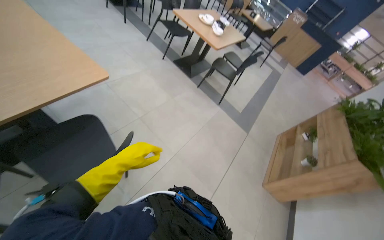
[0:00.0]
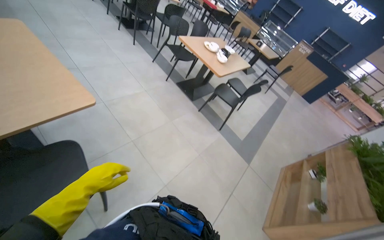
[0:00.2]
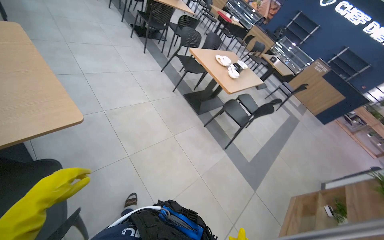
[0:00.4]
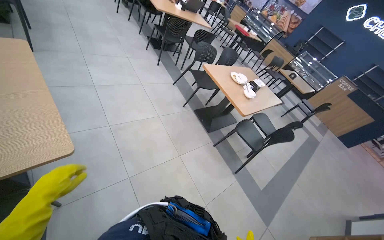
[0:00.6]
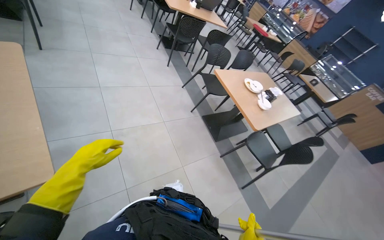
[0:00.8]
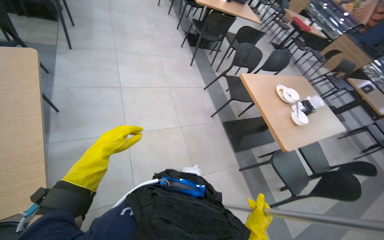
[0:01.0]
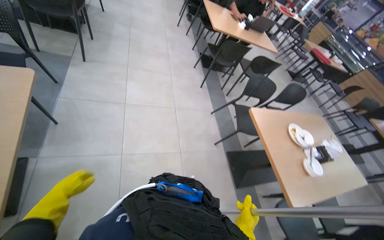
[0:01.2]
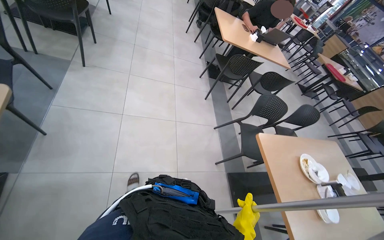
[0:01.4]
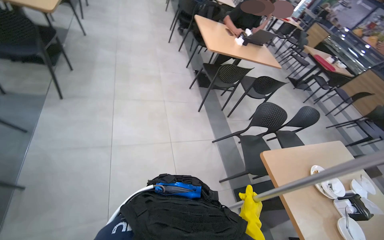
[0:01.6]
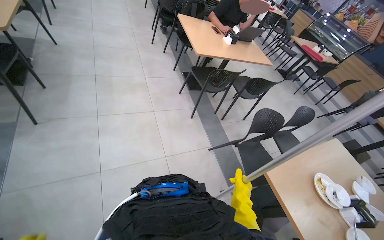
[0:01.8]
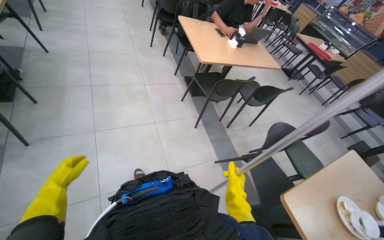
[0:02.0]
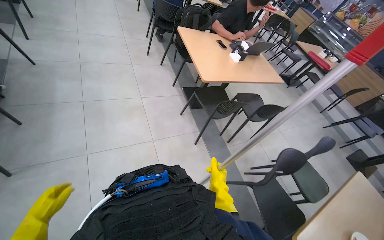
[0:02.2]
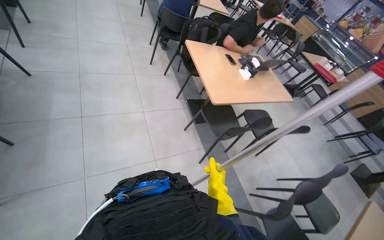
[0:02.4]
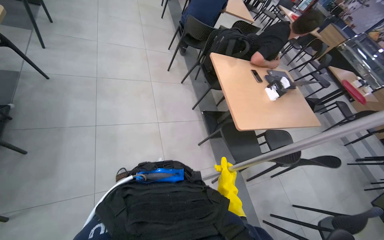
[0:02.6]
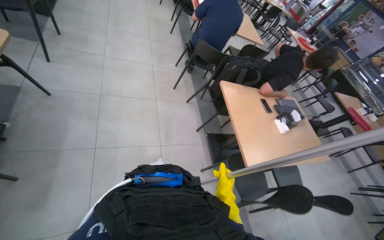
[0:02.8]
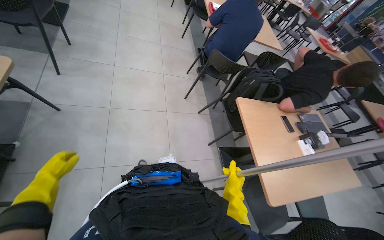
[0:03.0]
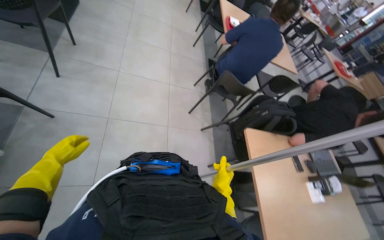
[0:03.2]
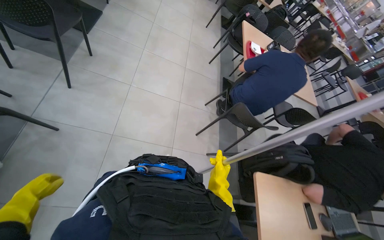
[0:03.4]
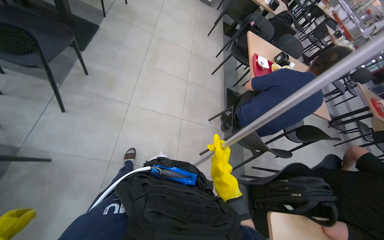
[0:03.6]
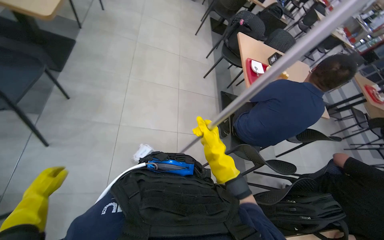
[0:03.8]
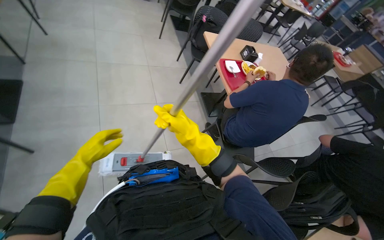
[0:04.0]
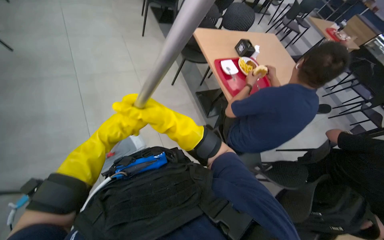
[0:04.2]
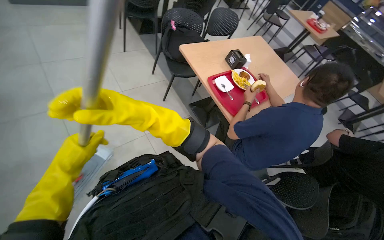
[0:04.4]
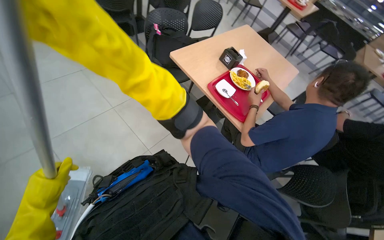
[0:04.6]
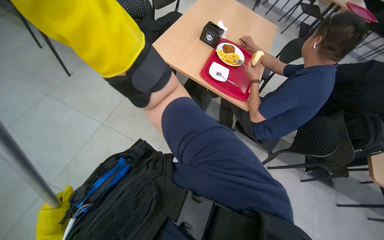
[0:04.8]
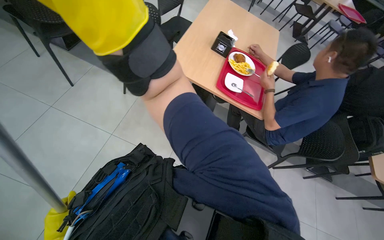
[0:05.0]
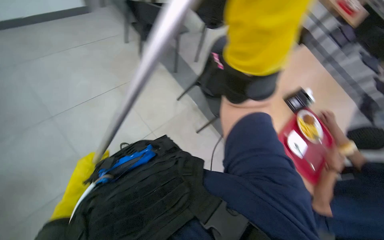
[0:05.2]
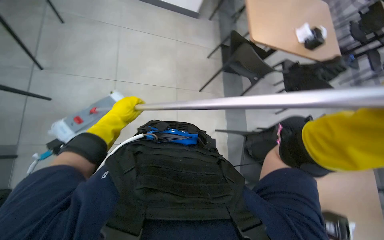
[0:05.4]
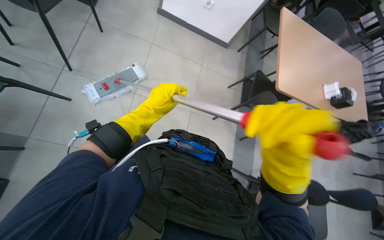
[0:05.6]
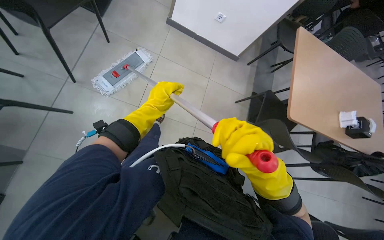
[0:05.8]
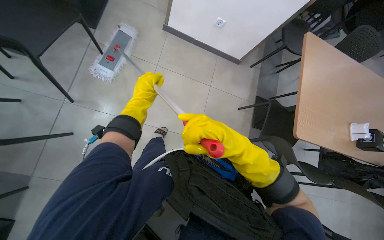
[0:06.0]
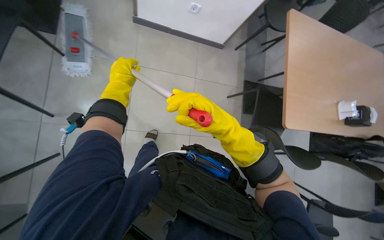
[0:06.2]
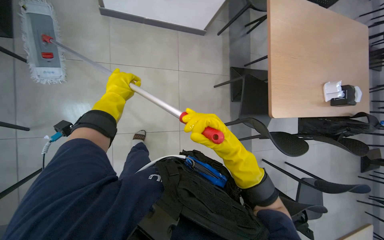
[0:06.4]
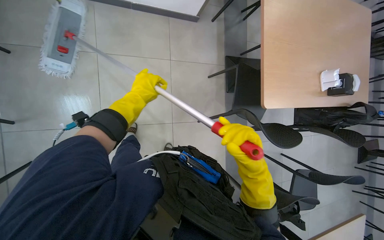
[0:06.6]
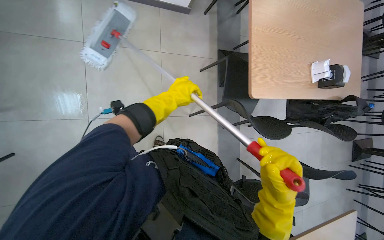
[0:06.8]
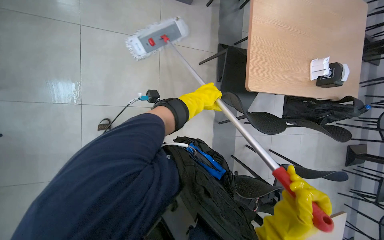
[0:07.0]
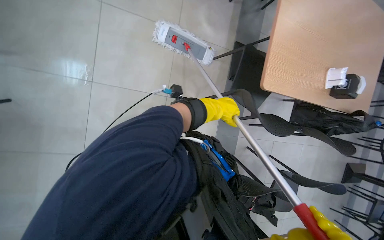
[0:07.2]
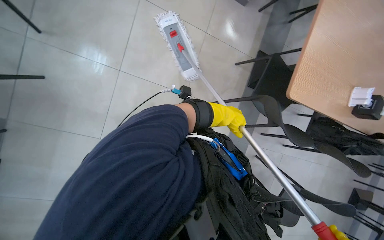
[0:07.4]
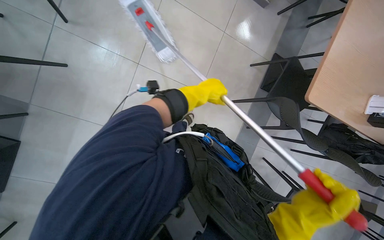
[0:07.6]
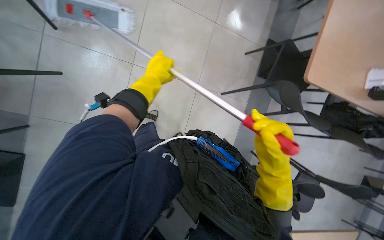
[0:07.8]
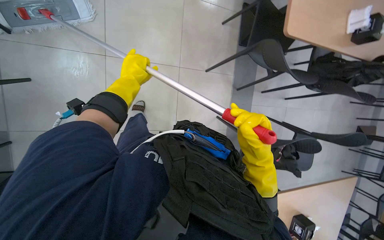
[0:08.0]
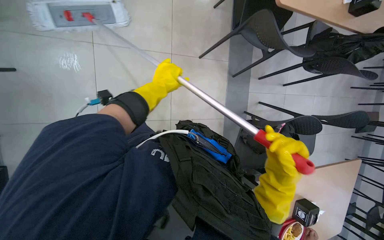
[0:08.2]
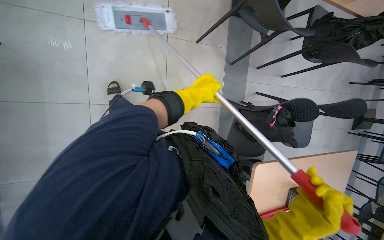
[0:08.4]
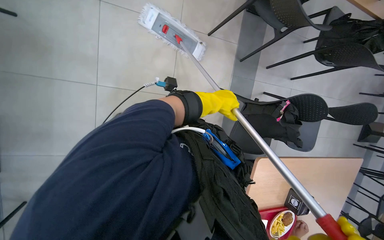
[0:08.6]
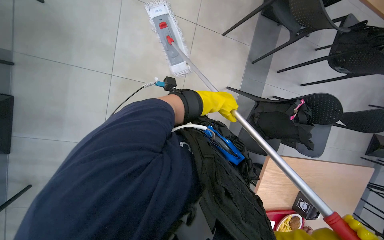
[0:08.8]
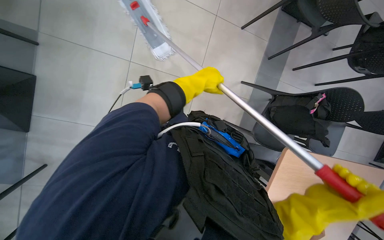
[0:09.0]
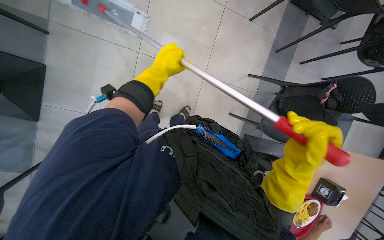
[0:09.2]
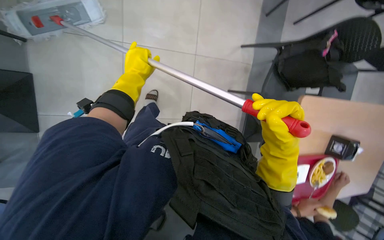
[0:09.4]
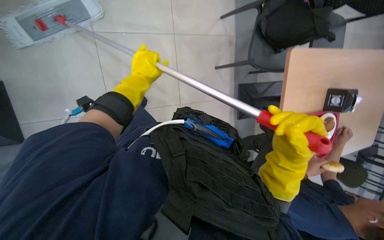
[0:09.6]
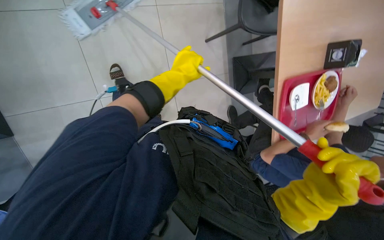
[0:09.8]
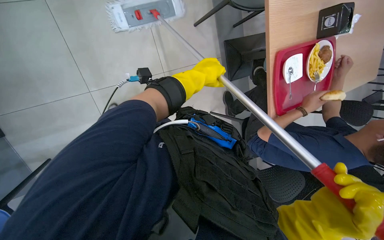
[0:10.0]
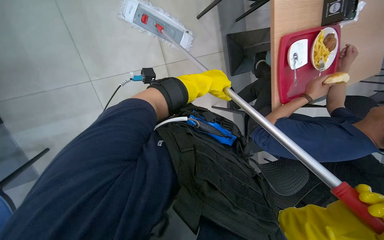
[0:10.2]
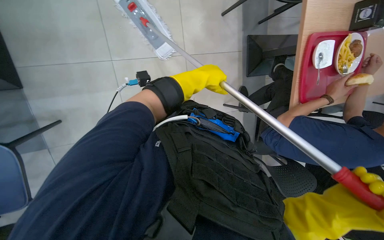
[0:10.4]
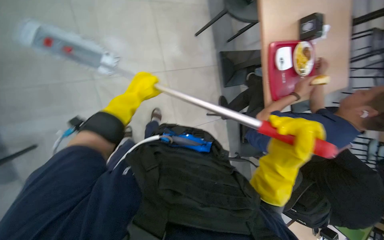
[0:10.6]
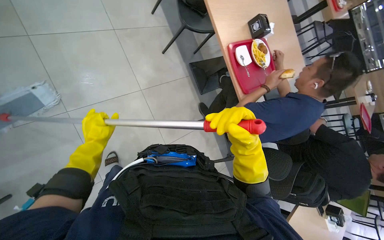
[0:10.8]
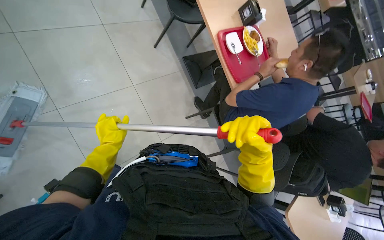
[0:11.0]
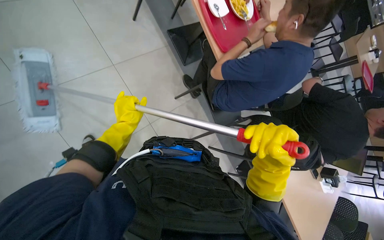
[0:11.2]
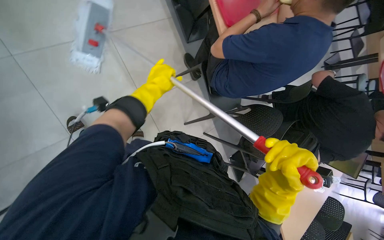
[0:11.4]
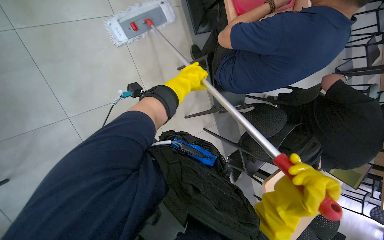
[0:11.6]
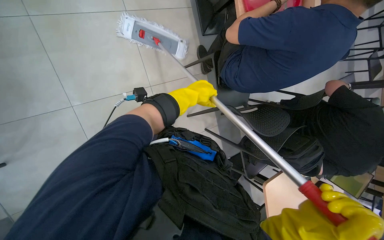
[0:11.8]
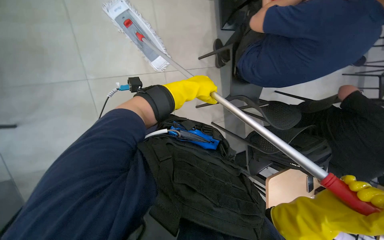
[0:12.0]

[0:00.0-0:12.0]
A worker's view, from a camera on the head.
Job: preparing cleaning supplies.
The whole recording: Changing mop head. The worker removes the dirty mop head, places it in the bucket, and attaches a clean mop head to the mop handle.
0.0 to 1.6 s: The wearer moves about 1.5 m. The head turns to the left by about 35 degrees. The view tips upward by some 15 degrees.
1.6 to 3.0 s: The head travels roughly 1.5 m.
3.0 to 4.4 s: The camera travels some 1.5 m.
4.4 to 6.0 s: The head travels some 80 cm.
6.0 to 7.6 s: The wearer looks some 15 degrees further downward. The left hand heads to the right, covering some 20 cm.
7.6 to 9.0 s: The camera travels approximately 50 cm.
9.0 to 10.4 s: The camera is carried about 50 cm. The scene turns about 30 degrees counterclockwise in the picture.
10.4 to 12.0 s: The head travels roughly 50 cm.

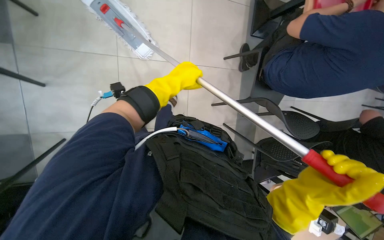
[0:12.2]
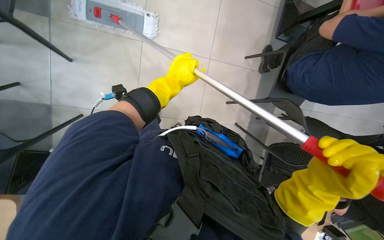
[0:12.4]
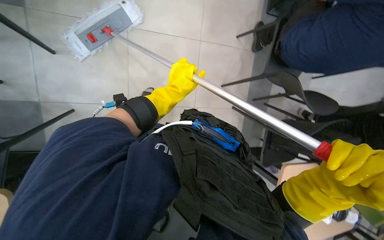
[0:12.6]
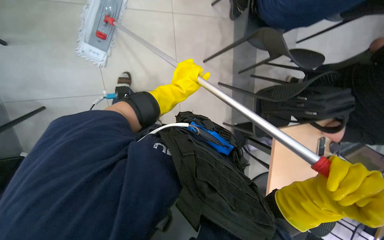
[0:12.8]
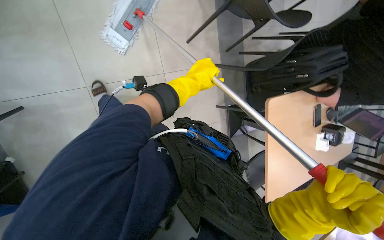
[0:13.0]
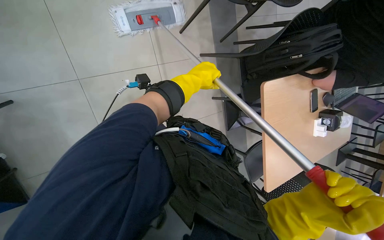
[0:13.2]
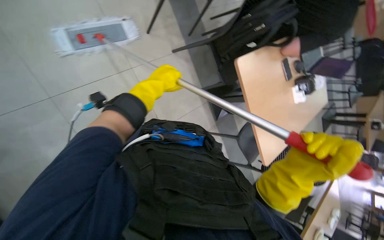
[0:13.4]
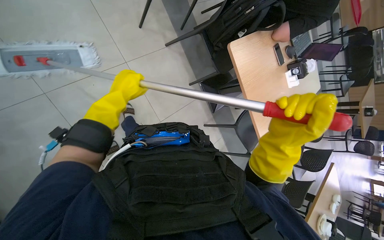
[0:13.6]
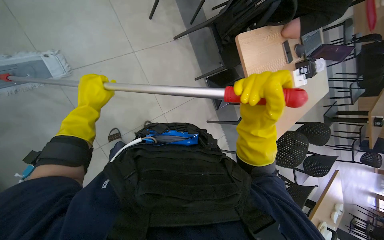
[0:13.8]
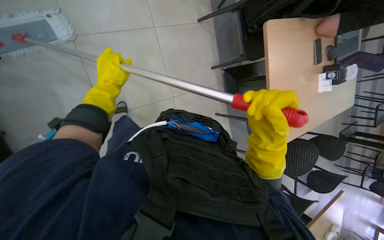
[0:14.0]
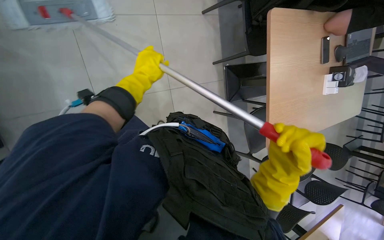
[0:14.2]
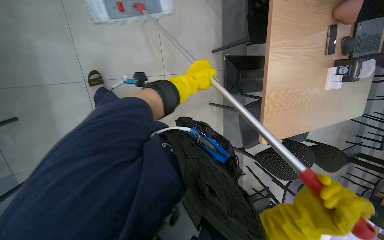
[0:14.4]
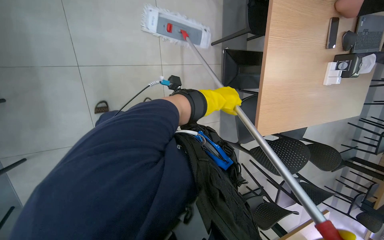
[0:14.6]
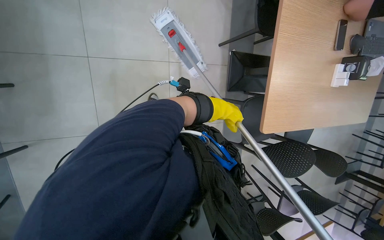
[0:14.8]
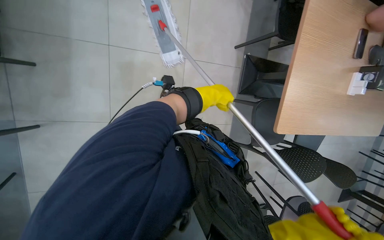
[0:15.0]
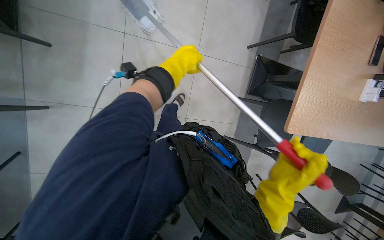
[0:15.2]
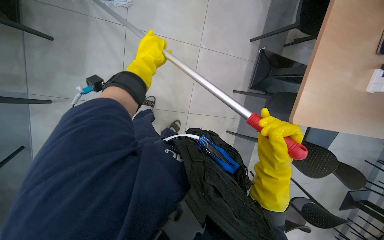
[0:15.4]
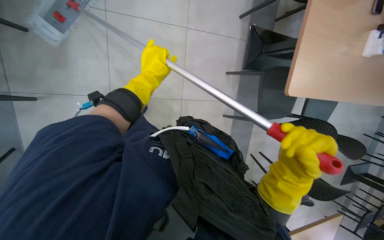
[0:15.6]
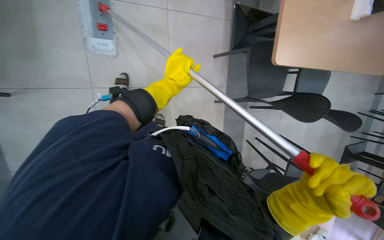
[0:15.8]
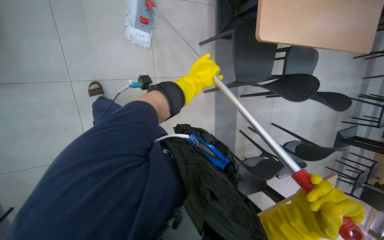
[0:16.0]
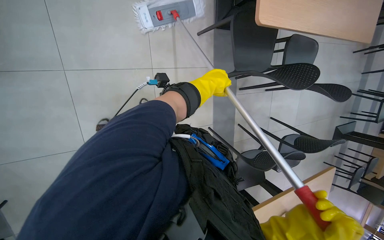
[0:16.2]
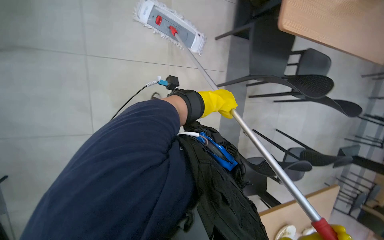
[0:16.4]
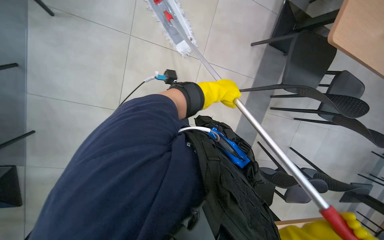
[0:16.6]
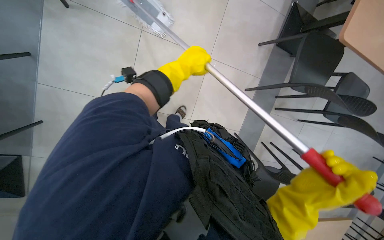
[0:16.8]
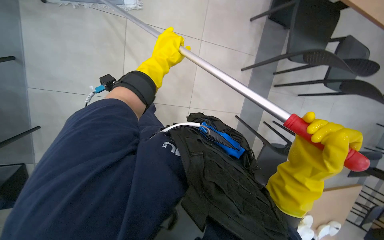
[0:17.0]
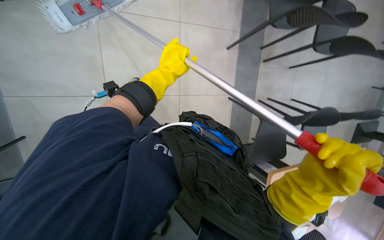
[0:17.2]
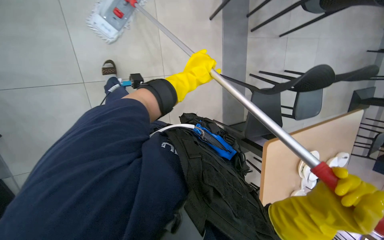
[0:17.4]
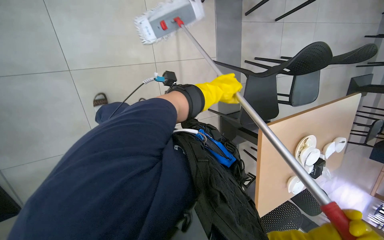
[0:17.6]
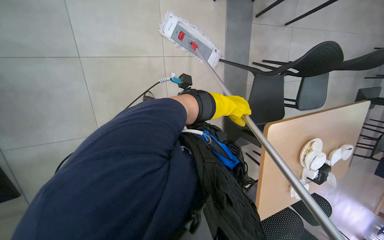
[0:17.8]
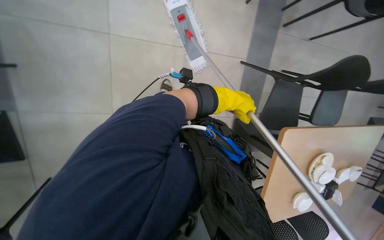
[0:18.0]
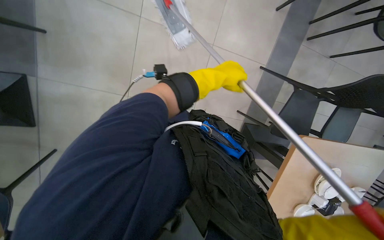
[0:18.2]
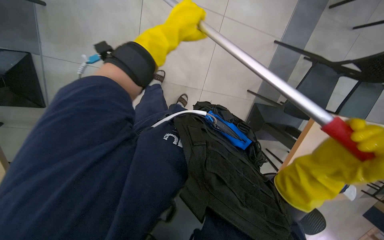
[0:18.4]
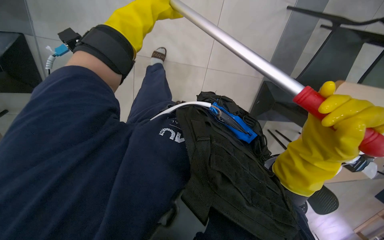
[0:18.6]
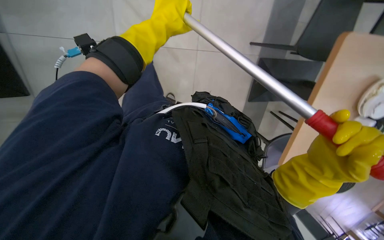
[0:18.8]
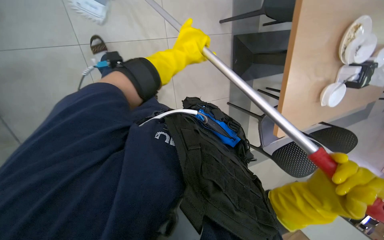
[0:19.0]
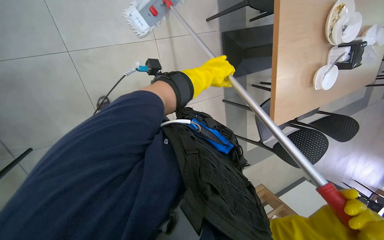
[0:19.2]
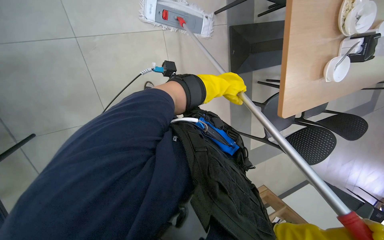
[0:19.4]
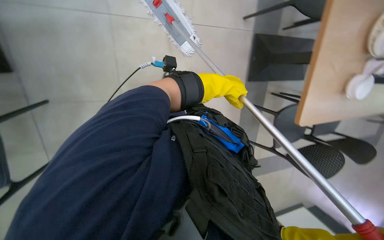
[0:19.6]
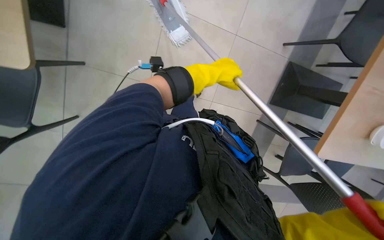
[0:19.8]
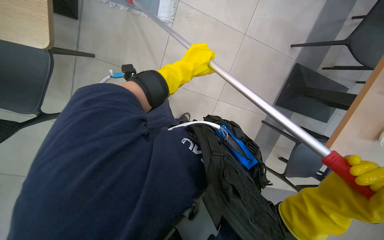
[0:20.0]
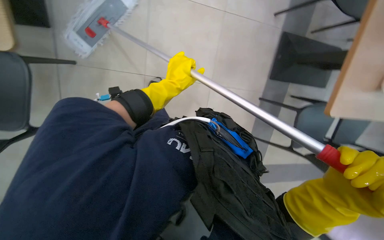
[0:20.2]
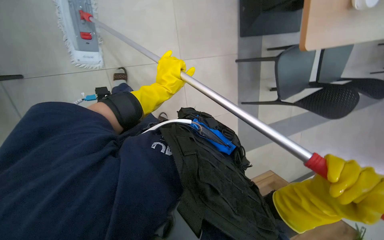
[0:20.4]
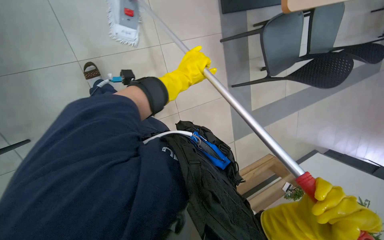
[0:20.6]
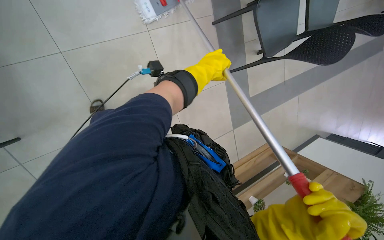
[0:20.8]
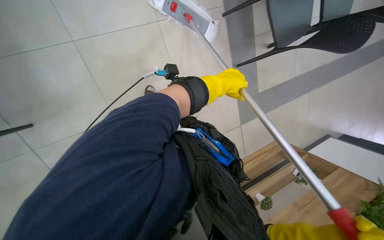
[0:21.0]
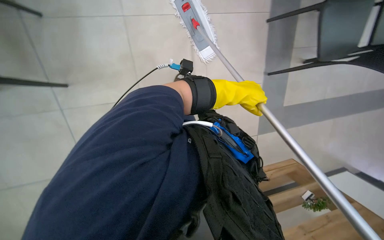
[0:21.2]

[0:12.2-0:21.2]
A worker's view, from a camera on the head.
Job: preparing cleaning supplies.
The whole recording: Changing mop head. The worker removes the dirty mop head, places it in the bucket, and attaches a clean mop head to the mop handle.
12.2 to 13.8 s: The left hand shifts roughly 30 cm to the left and down the picture.
13.8 to 15.2 s: The camera is carried approximately 50 cm. Everything in view rotates roughly 35 degrees clockwise.
15.2 to 16.6 s: The left hand moves down the picture, roughly 35 cm.
16.6 to 18.2 s: The left hand travels to the left and back again, some 20 cm each way.
19.8 to 21.2 s: The left hand heads down the picture, covering about 15 cm, and travels to the left and back again, some 15 cm each way.
